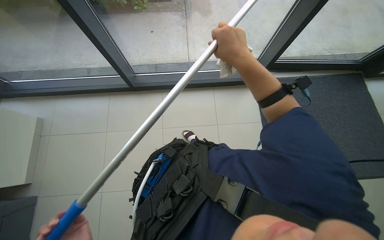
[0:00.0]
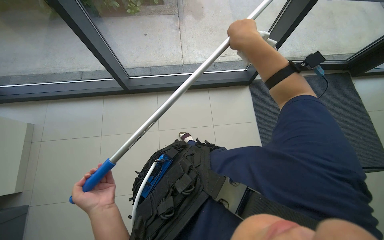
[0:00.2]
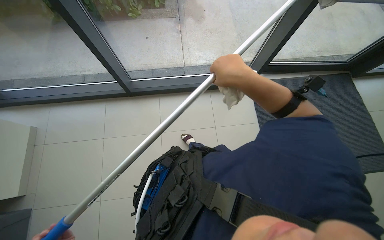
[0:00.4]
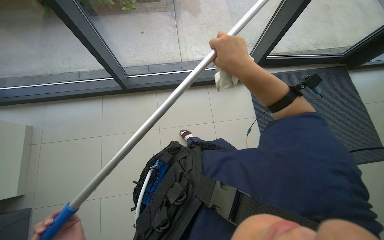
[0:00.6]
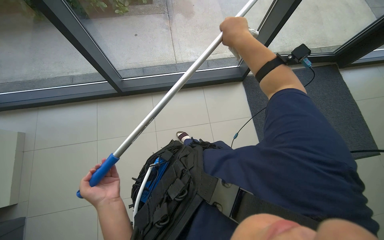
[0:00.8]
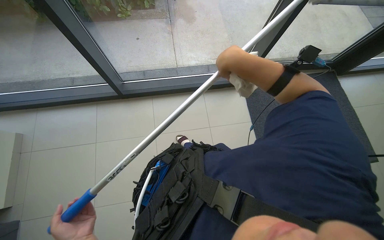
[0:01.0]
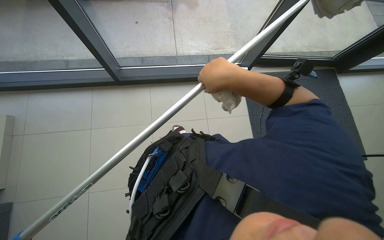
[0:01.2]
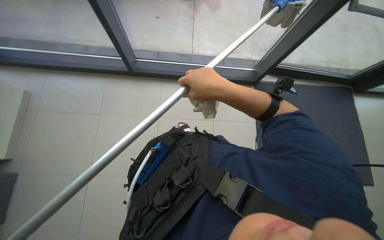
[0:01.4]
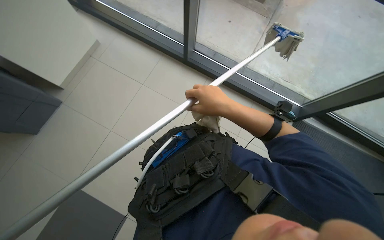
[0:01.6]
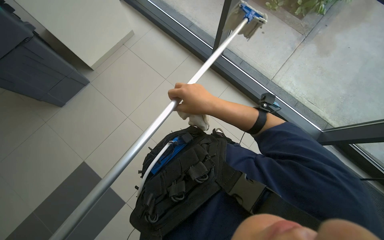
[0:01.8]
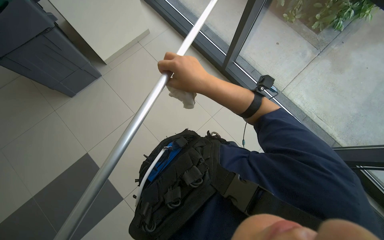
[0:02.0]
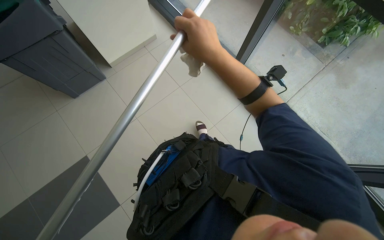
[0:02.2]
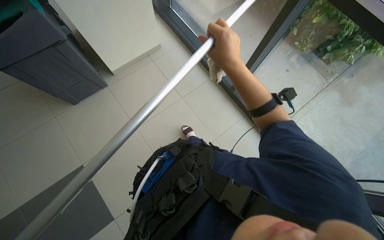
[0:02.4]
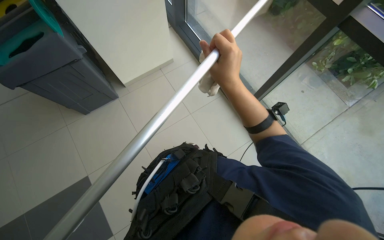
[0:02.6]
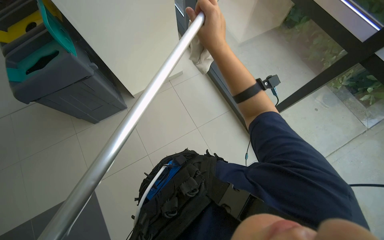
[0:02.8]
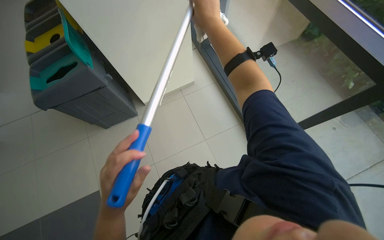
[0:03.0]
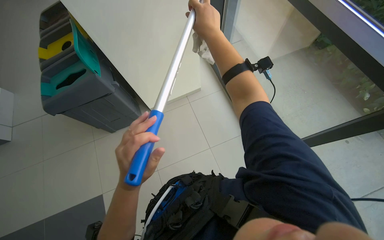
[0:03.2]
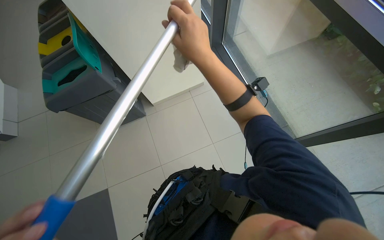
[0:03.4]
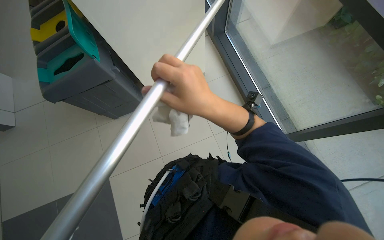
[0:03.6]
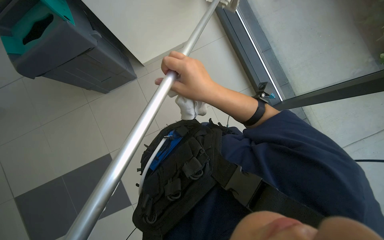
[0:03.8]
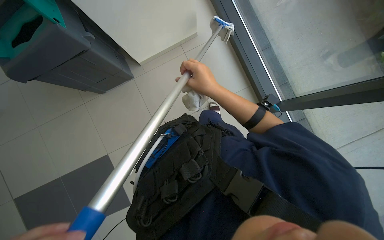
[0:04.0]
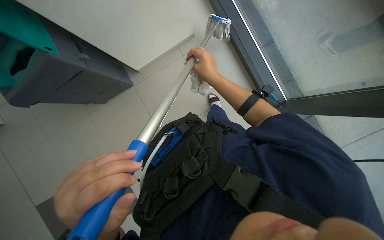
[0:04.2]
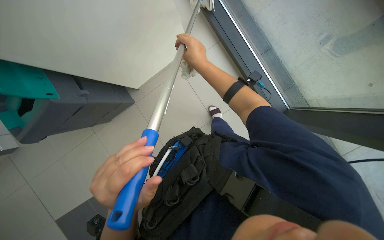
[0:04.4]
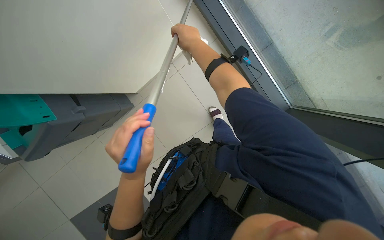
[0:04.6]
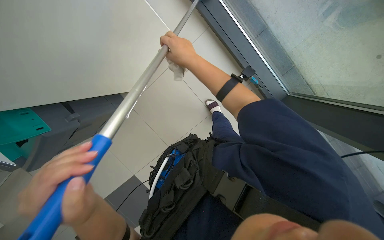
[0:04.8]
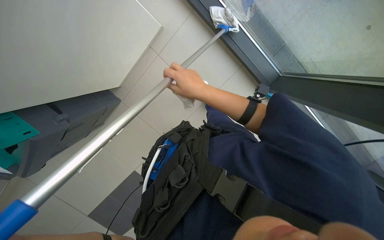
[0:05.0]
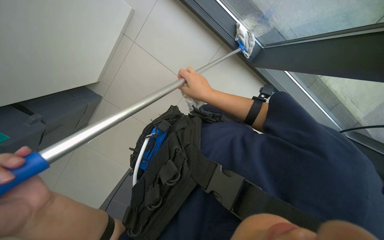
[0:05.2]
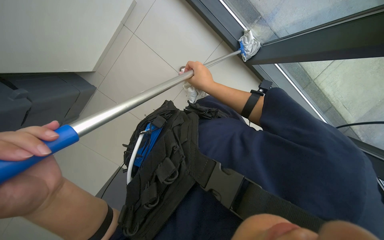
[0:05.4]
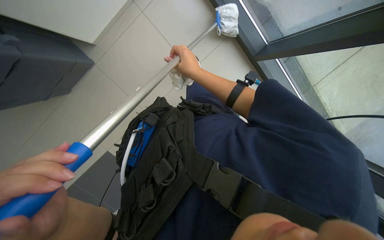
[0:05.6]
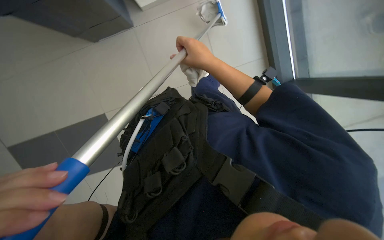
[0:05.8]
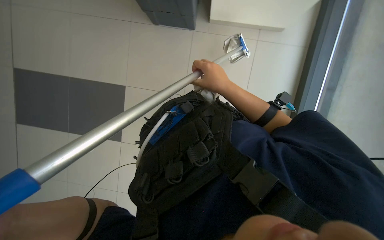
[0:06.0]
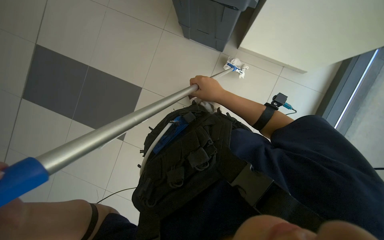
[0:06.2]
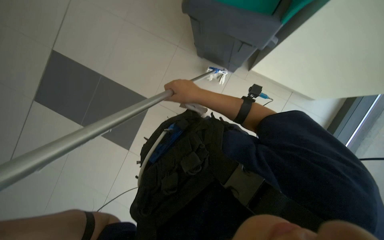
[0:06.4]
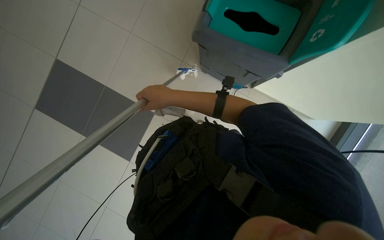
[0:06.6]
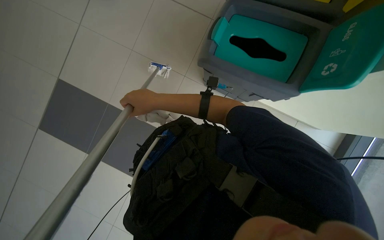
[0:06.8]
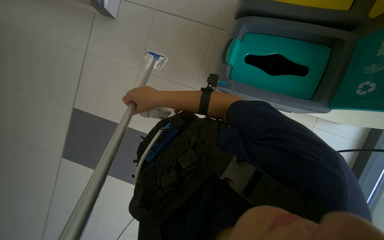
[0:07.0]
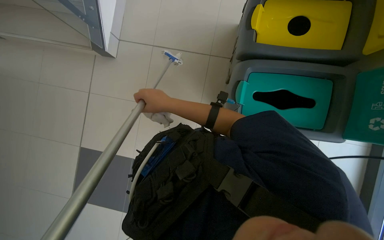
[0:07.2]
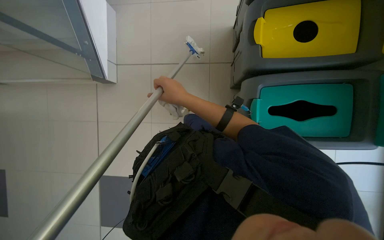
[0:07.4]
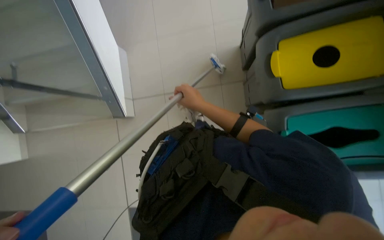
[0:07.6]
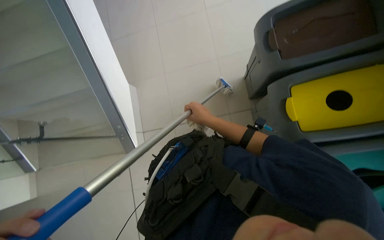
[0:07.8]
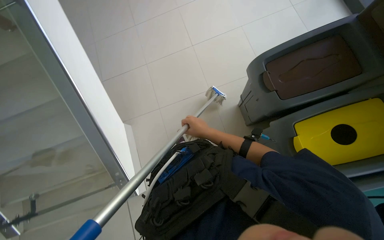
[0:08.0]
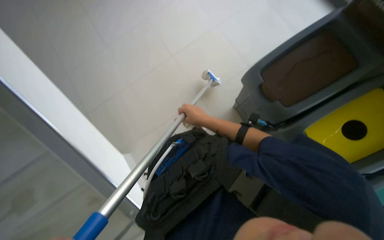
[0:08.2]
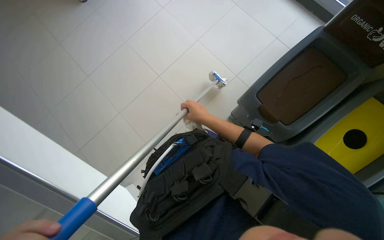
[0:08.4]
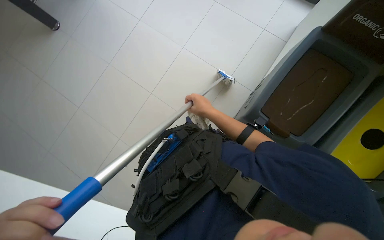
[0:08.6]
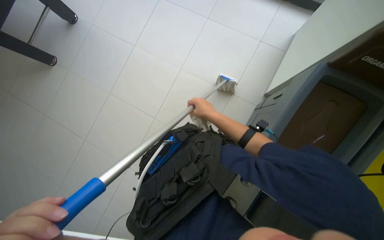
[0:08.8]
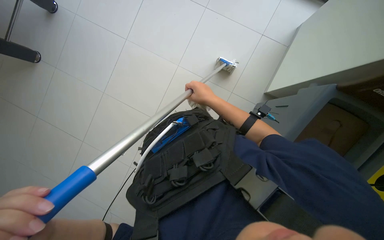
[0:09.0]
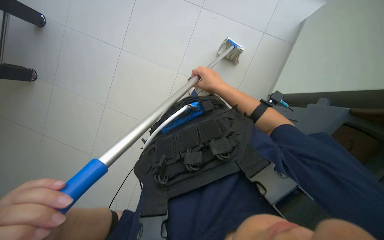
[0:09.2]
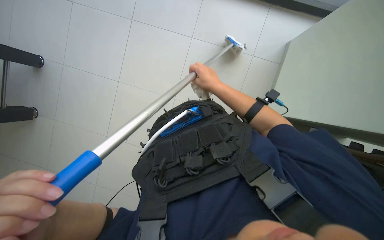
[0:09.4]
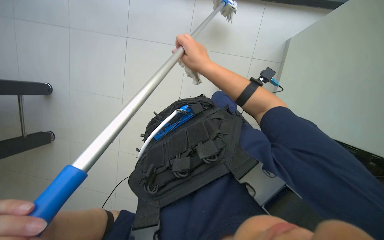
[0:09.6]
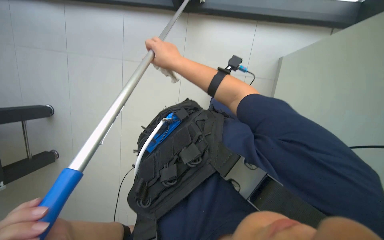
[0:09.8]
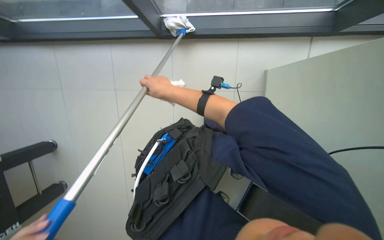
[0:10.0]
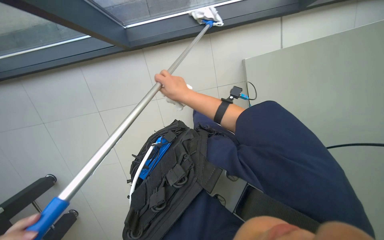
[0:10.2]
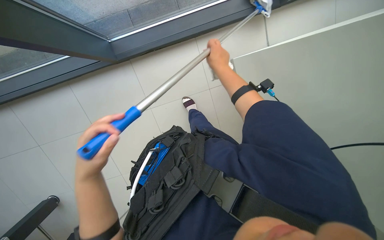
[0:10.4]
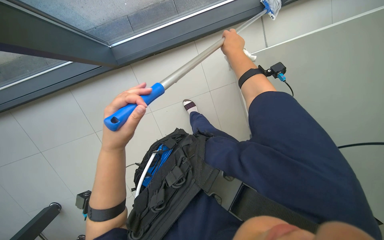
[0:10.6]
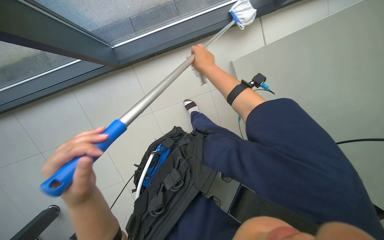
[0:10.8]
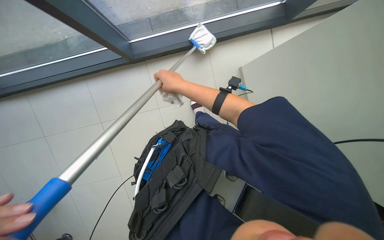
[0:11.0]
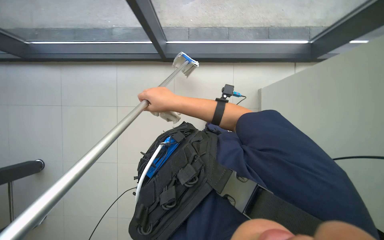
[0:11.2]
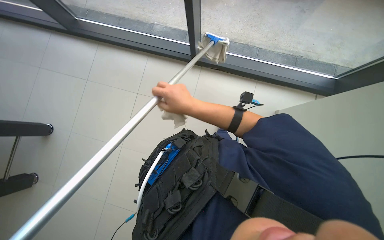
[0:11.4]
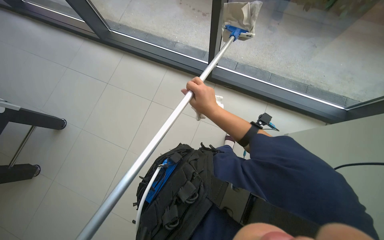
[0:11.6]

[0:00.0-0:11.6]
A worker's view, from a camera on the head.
Job: cleaning windows.
The whole recording: Cleaning lower glass door with long-handled tool. The worker cleans the lower section of the glass door with a long-handled tool.
0:00.0 to 0:01.4: The right hand swings up and down the picture, roughly 15 cm each way, with 3 reversals.
0:01.4 to 0:02.8: The camera travels about 40 cm. The wearer's head swings approximately 30 degrees to the left.
0:02.8 to 0:04.4: The wearer looks roughly 15 degrees further downward. The right hand moves up and down the picture over about 25 cm, changing direction 2 times.
0:04.4 to 0:05.8: The view tips downward by approximately 15 degrees. The right hand travels down the picture and back again, roughly 10 cm each way.
0:05.8 to 0:07.2: The right hand moves to the left, roughly 20 cm.
0:07.2 to 0:08.8: The wearer moves about 80 cm. The view tilts some 15 degrees upward. Everything in view rotates some 35 degrees counterclockwise.

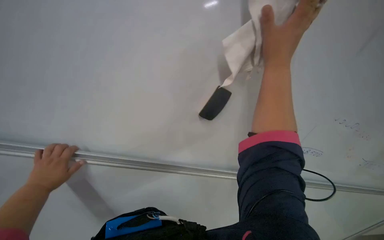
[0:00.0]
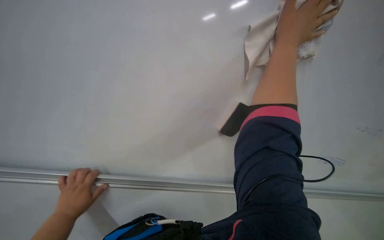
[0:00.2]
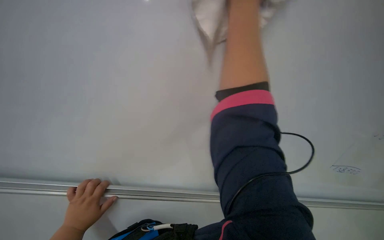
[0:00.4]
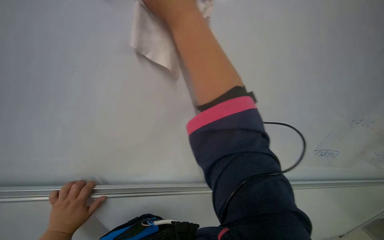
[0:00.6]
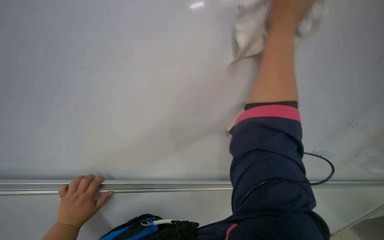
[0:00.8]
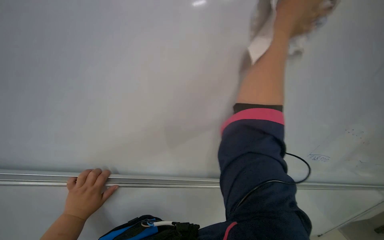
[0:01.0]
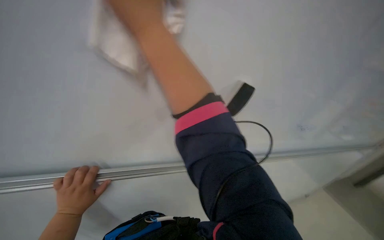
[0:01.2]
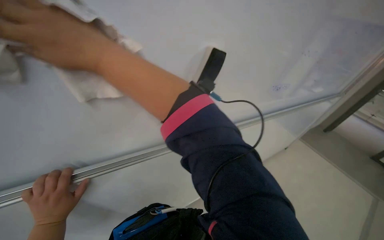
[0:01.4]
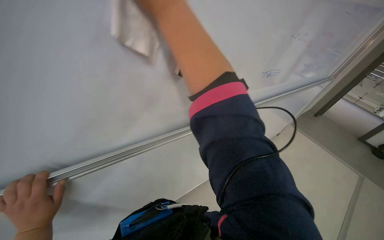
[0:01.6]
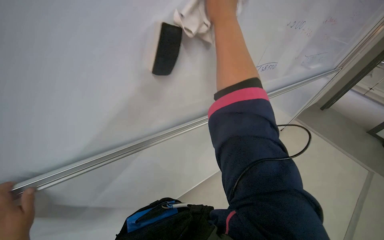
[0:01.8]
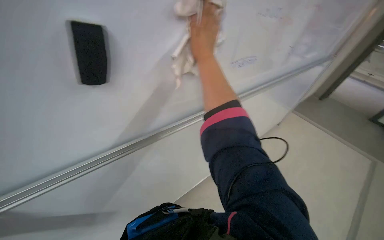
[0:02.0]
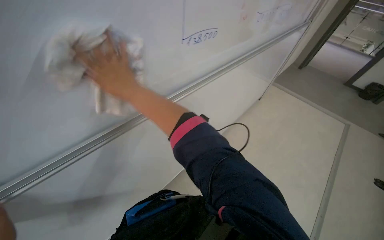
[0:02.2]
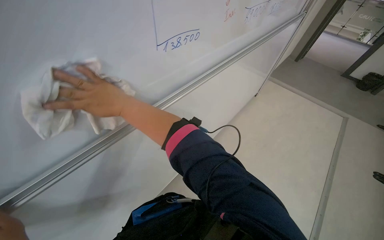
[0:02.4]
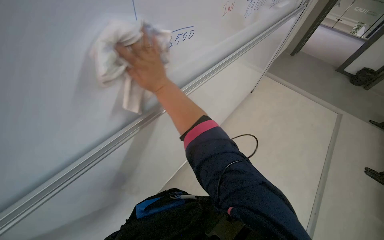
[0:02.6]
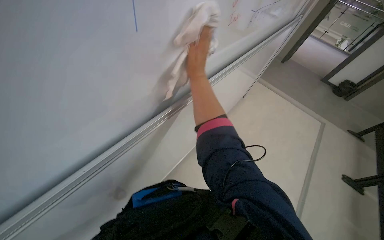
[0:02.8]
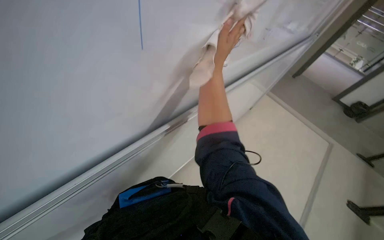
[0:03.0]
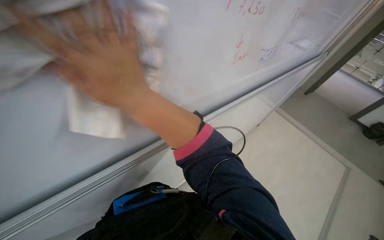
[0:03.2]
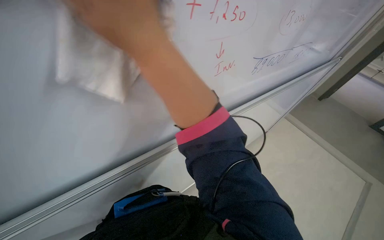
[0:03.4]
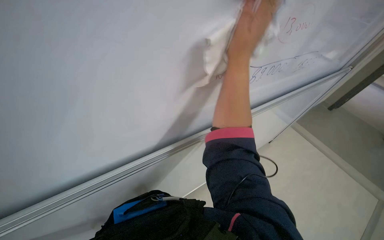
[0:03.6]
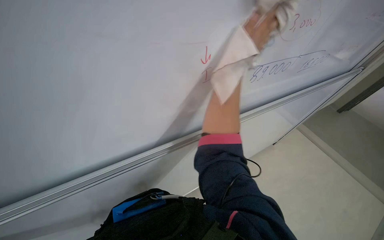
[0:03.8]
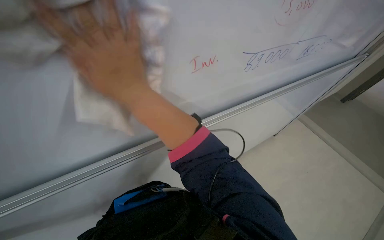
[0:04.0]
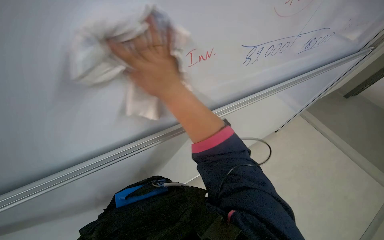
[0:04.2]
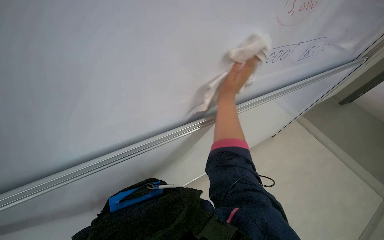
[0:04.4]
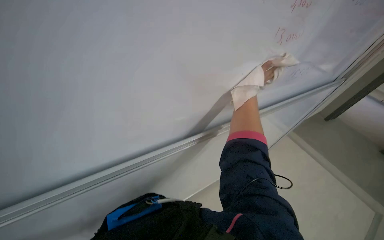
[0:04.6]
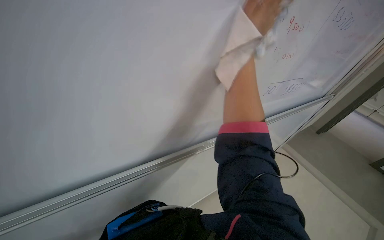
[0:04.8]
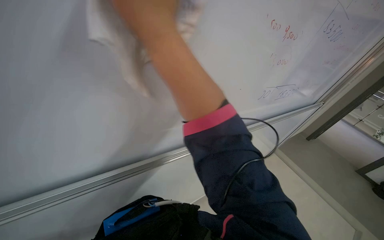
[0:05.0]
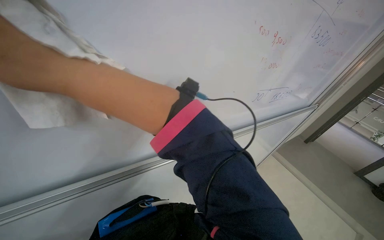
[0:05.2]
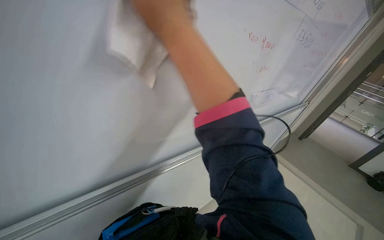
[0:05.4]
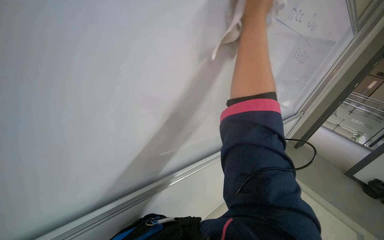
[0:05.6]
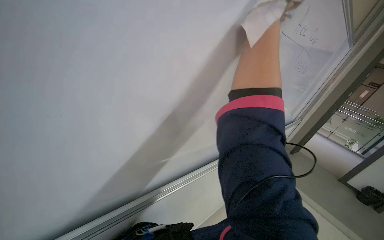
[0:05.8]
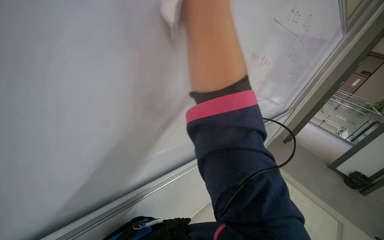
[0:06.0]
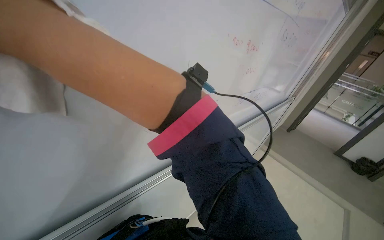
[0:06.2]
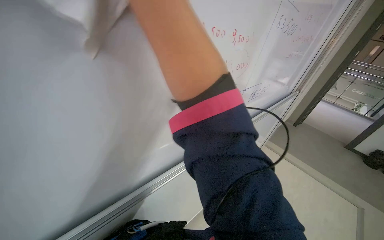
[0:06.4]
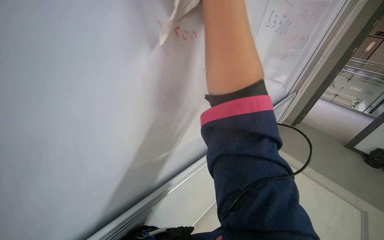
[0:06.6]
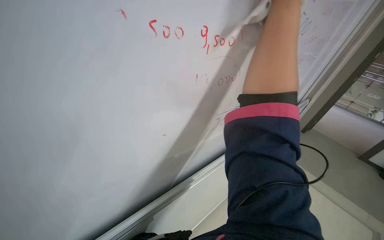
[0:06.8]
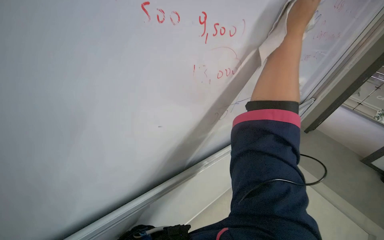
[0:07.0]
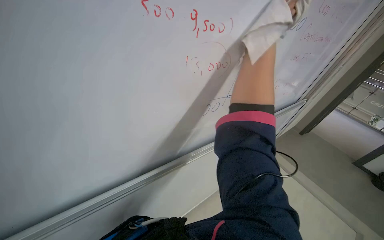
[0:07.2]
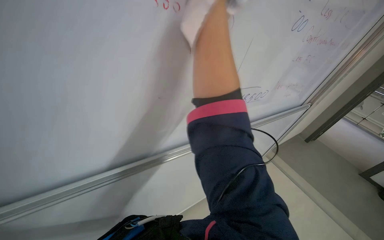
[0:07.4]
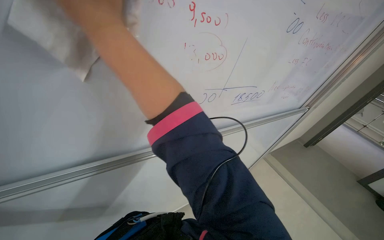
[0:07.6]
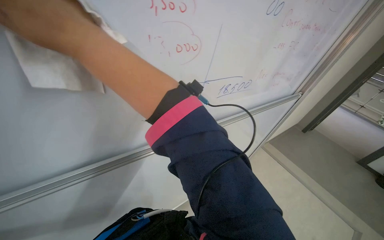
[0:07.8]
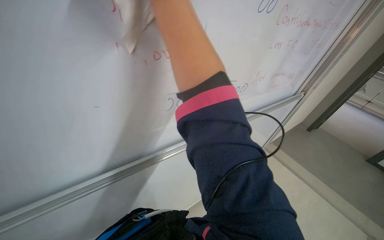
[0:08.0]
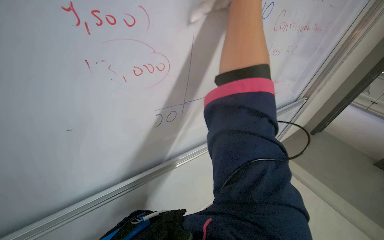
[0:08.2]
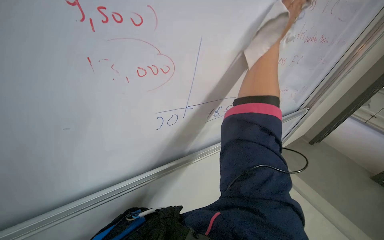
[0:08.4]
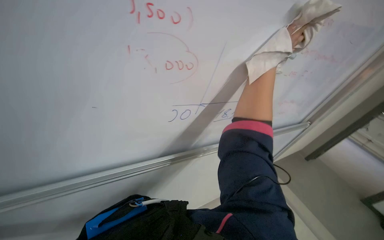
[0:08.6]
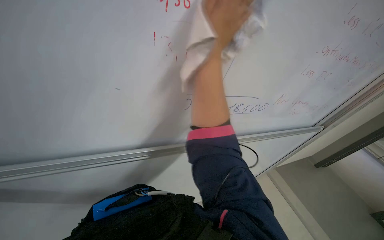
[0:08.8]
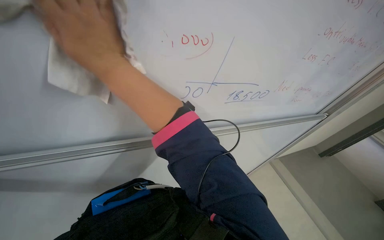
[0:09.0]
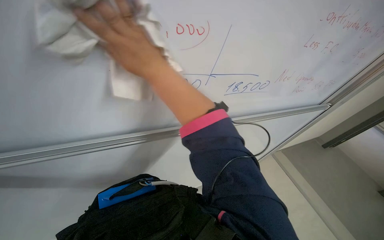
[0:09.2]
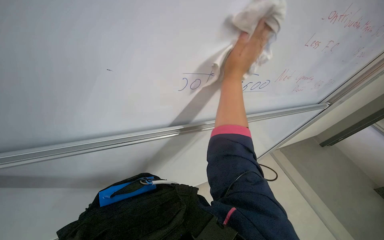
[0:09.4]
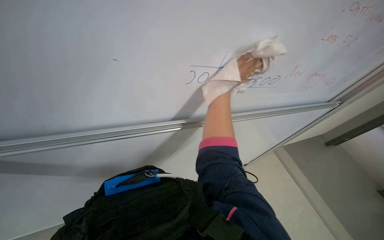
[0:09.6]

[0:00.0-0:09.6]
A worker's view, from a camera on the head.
Job: wiping surfaces.
The whole recording: Wiping whiteboard. The worker wipes the whiteboard clean with a cloth.
0:00.0 to 0:01.6: The view tilts about 15 degrees downward.
0:03.2 to 0:04.8: The view tips upward by roughly 15 degrees.
